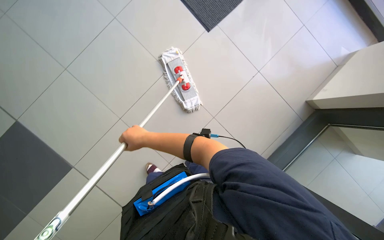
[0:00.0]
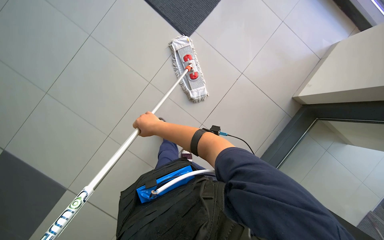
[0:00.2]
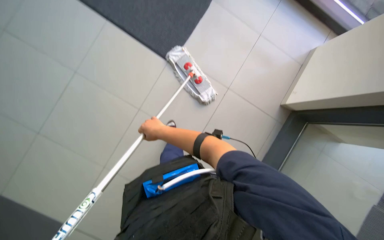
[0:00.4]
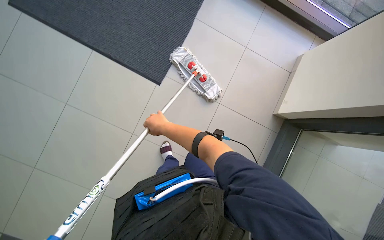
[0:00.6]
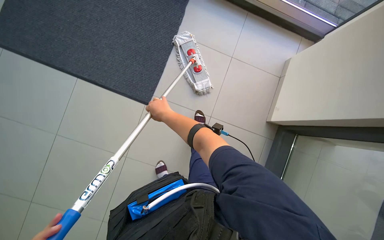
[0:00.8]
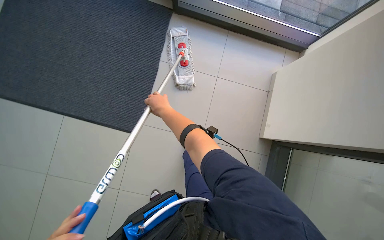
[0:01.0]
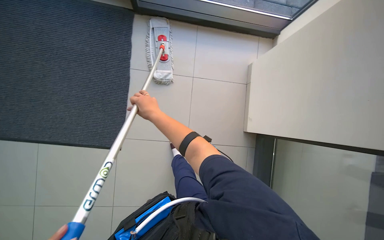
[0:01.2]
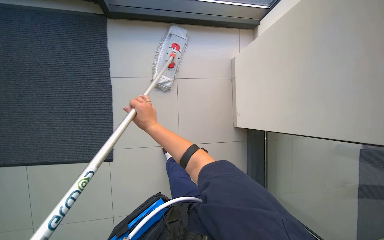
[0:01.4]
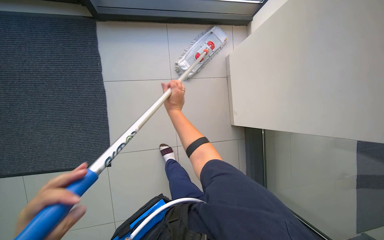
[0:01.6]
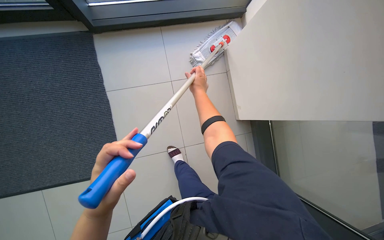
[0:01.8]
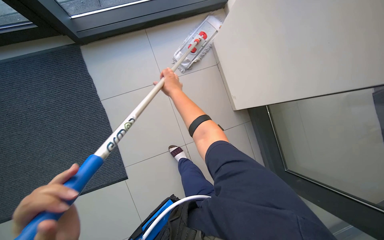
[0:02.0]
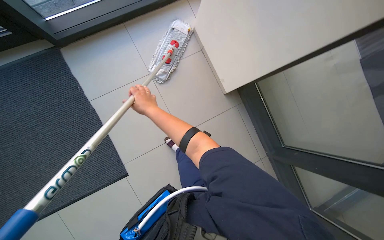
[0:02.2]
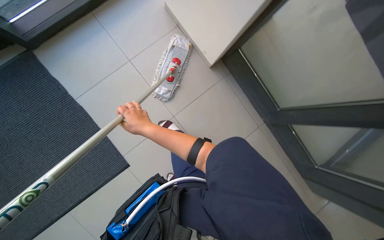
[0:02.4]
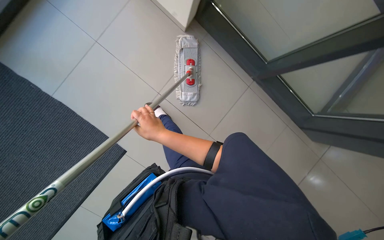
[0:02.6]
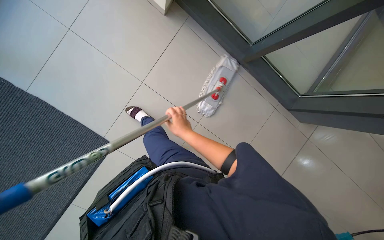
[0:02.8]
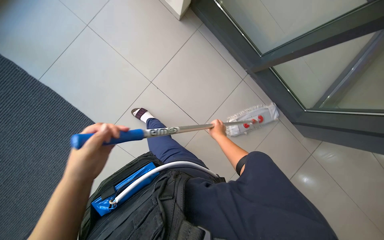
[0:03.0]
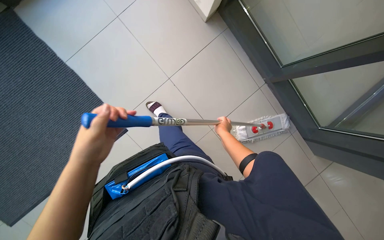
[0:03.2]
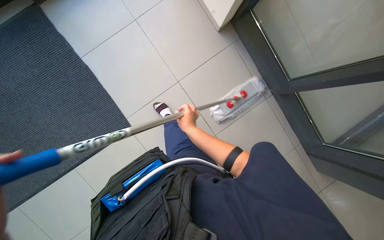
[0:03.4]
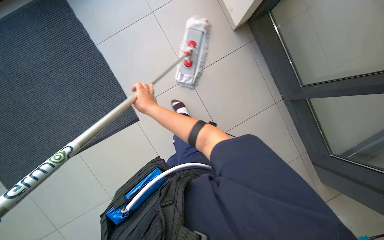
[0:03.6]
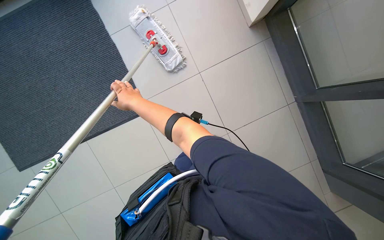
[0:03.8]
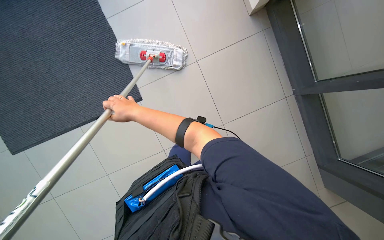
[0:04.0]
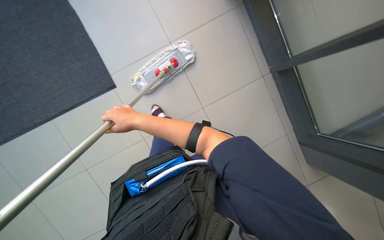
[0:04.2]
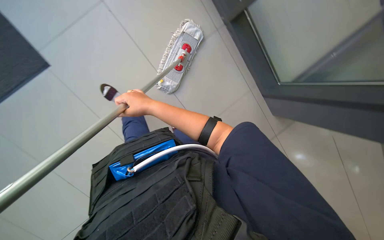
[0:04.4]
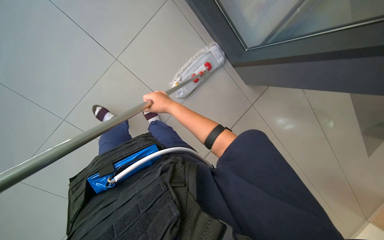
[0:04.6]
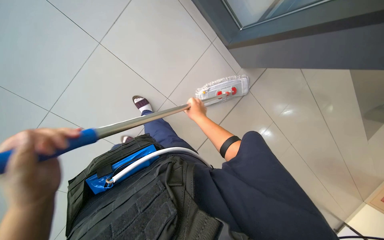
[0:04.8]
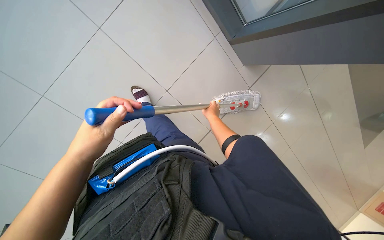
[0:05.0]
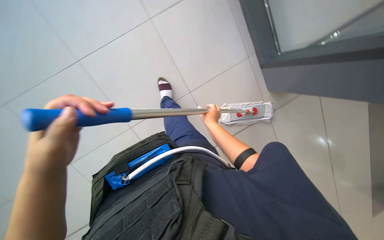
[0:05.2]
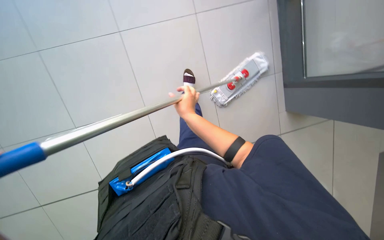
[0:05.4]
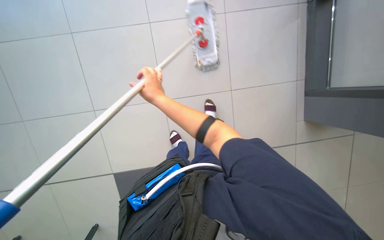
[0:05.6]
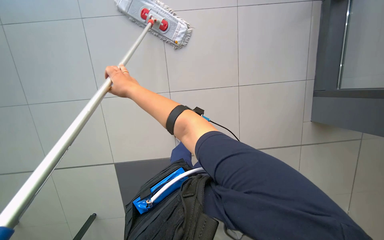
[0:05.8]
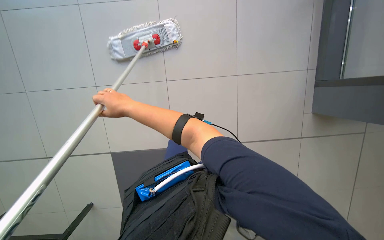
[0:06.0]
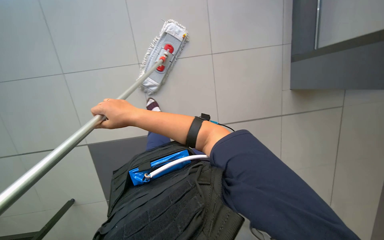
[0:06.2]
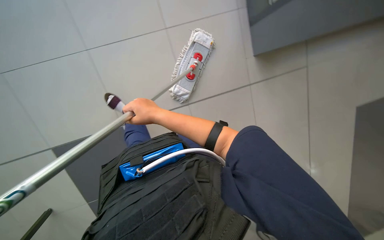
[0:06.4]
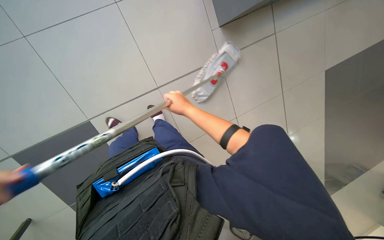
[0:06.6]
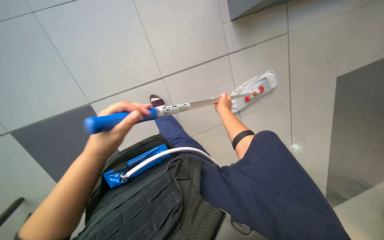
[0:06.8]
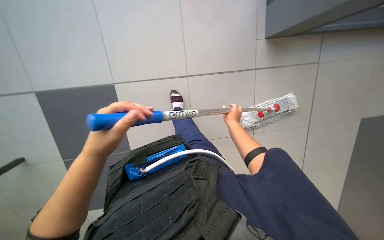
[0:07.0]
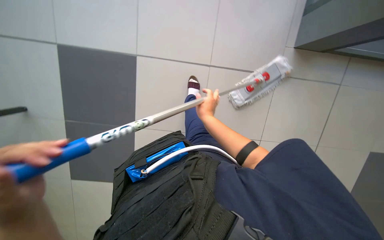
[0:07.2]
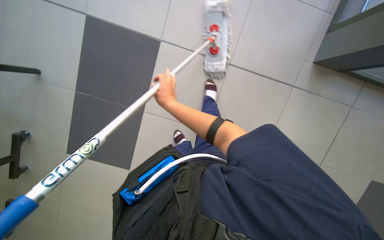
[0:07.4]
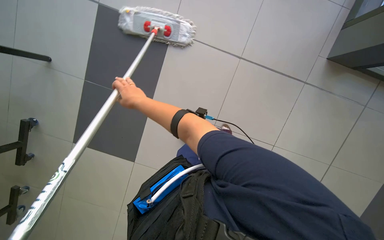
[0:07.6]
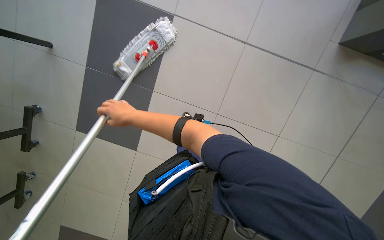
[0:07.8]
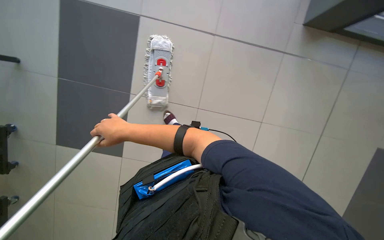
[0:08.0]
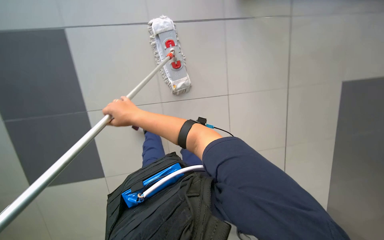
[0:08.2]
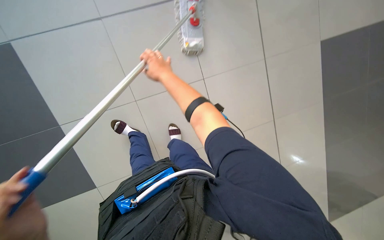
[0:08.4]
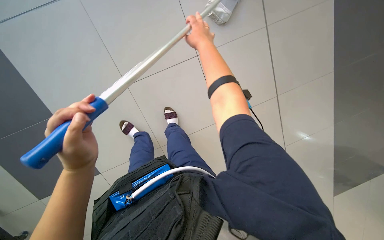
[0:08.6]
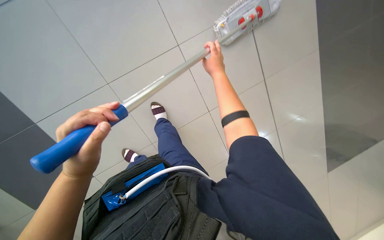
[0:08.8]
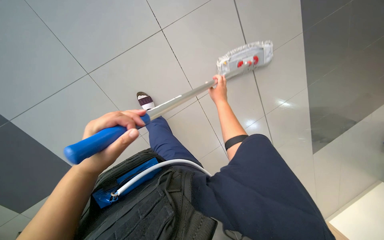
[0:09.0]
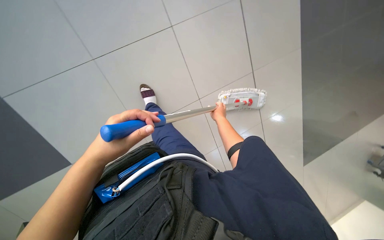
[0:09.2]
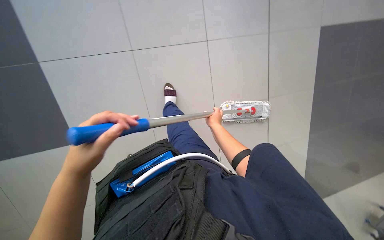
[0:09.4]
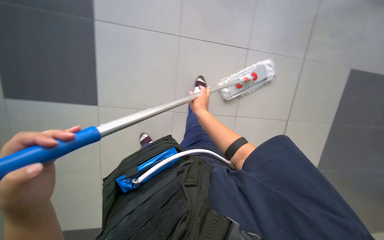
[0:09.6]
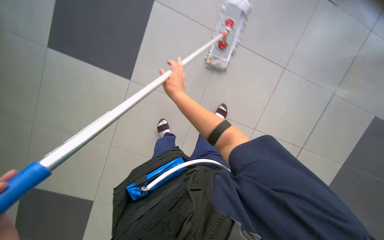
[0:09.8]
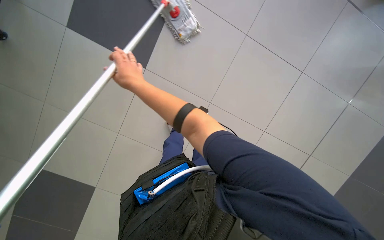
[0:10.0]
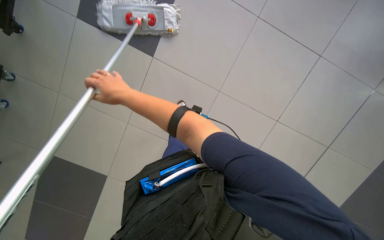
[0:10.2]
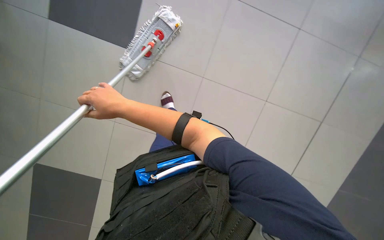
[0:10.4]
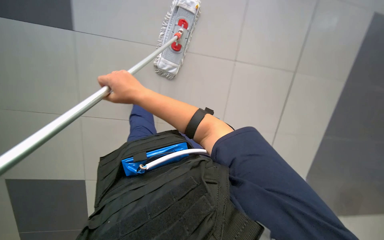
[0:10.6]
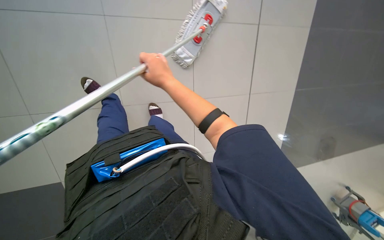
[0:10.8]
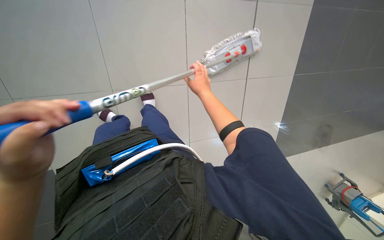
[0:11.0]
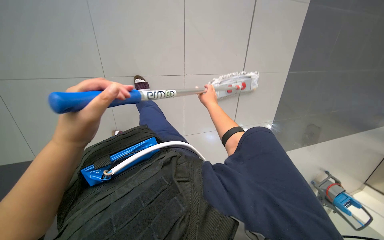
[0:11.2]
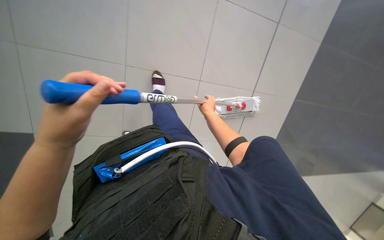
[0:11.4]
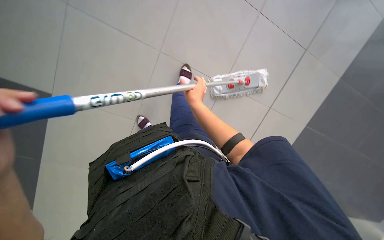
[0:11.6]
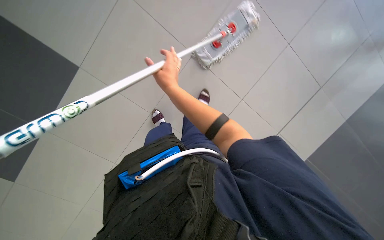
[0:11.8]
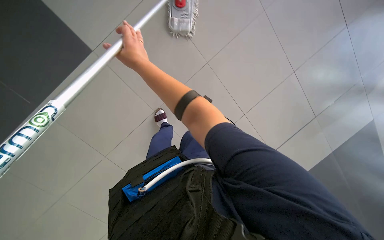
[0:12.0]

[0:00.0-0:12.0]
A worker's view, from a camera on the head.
Job: mopping floor.
The whole recording: Mopping floor. The worker mops the tiled floor with a mop, periodically wringing it in the cleaning cart.
0:00.0 to 0:01.6: The right hand heads up the picture and to the right, covering approximately 50 cm.
0:01.6 to 0:03.0: The wearer moves about 40 cm. The view tilts some 15 degrees downward. Everything in view rotates some 40 degrees counterclockwise.
0:03.0 to 0:04.4: The head rotates approximately 20 degrees to the left. The right hand goes about 30 cm to the left.
0:04.4 to 0:06.0: The wearer looks approximately 10 degrees further downward. The right hand moves approximately 25 cm to the right and comes back.
0:06.0 to 0:07.6: The view swings some 20 degrees to the left. The right hand travels to the right and back again, about 25 cm each way.
0:10.4 to 0:12.0: The right hand is displaced up the picture by some 15 cm, and moves about 35 cm to the right and comes back.

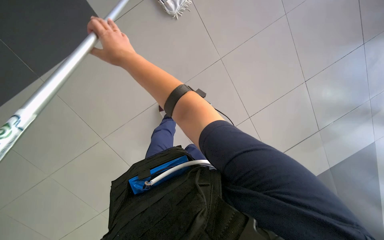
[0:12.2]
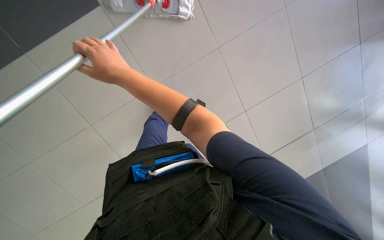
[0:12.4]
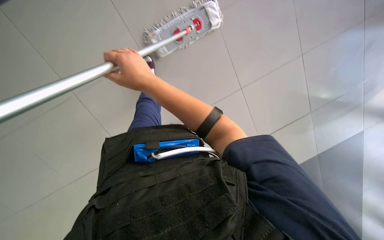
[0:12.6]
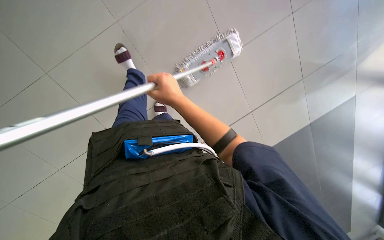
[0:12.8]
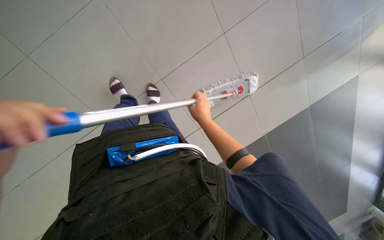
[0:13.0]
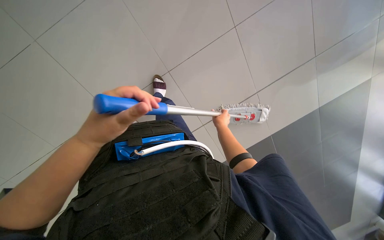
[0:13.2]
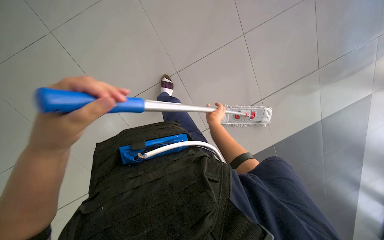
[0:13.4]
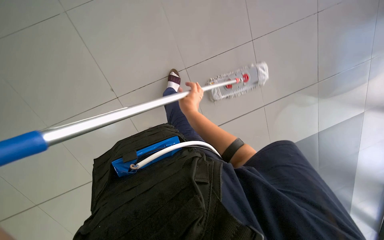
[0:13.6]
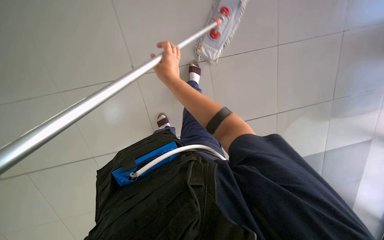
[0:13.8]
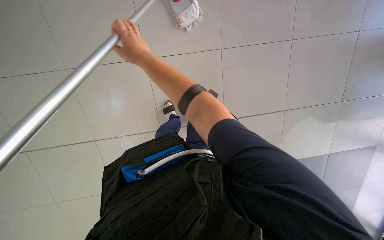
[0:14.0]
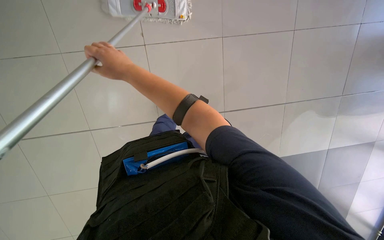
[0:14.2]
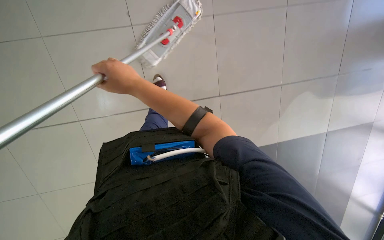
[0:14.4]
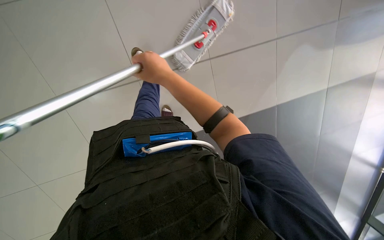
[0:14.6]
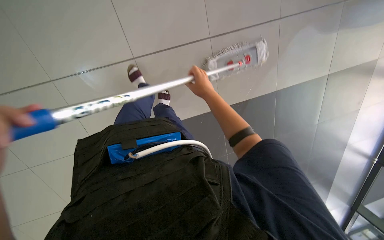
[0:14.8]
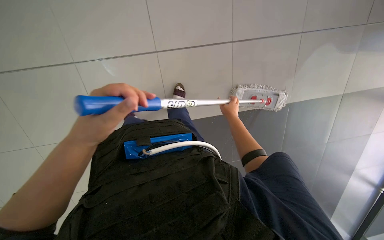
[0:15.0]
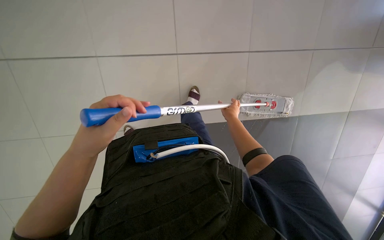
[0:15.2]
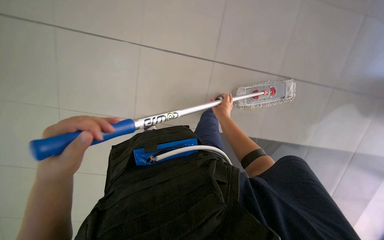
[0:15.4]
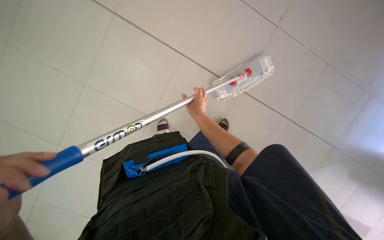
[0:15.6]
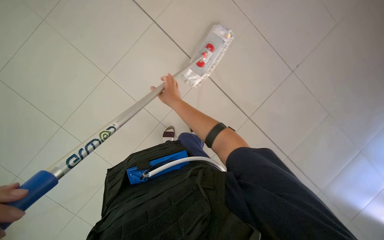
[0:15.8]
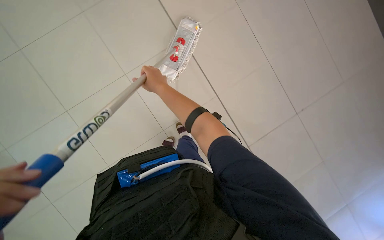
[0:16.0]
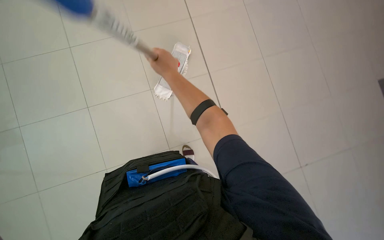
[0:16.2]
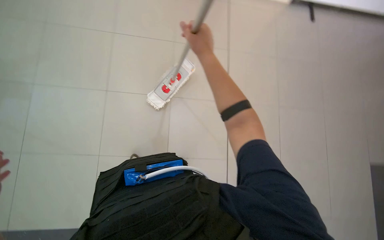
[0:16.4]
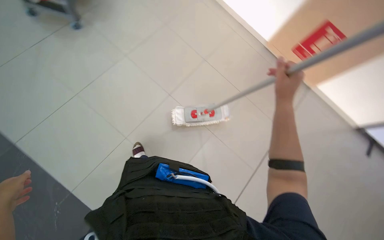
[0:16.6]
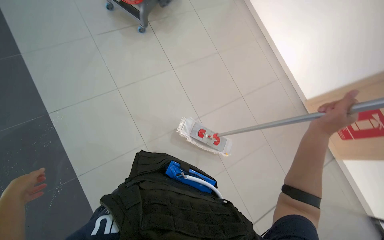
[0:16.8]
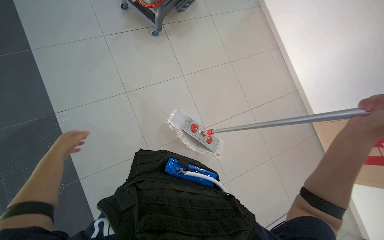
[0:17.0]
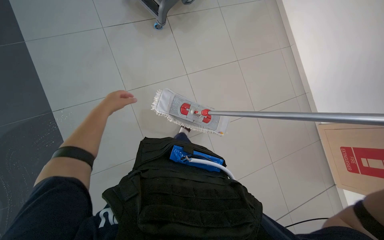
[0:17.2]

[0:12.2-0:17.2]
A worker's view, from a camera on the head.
Job: mopping floor.
The whole recording: Mopping floor. The worker mops the tiled floor with a mop, periodically wringing it in the cleaning cart.
0:12.2 to 0:13.8: The camera sweeps to the left, by roughly 20 degrees. The right hand travels down the picture by approximately 10 cm.
0:13.8 to 0:15.6: The wearer looks roughly 15 degrees further upward. The right hand goes left and right, approximately 35 cm each way, reversing 2 times.
0:15.6 to 0:17.2: The view tilts about 10 degrees upward.

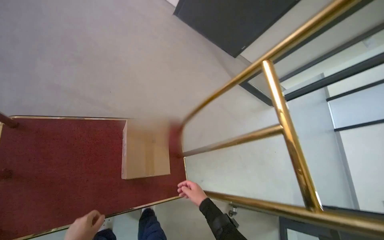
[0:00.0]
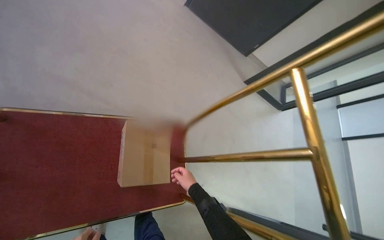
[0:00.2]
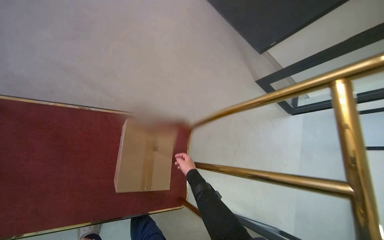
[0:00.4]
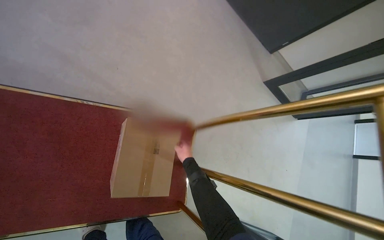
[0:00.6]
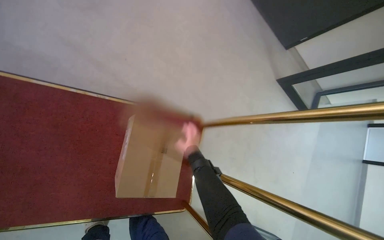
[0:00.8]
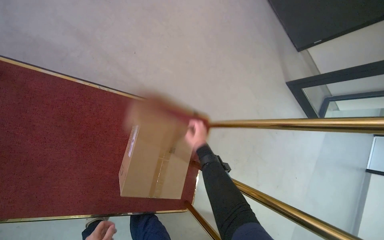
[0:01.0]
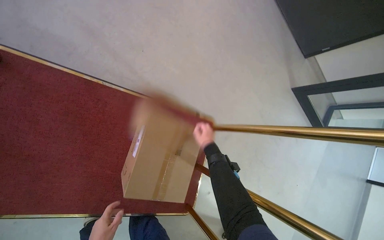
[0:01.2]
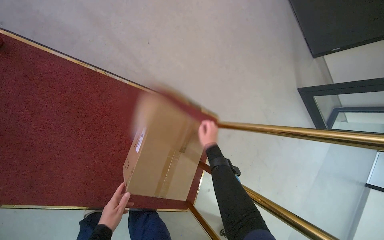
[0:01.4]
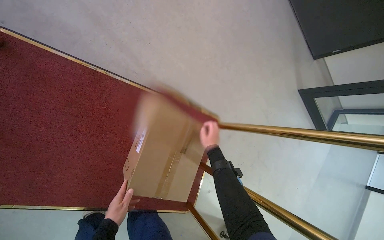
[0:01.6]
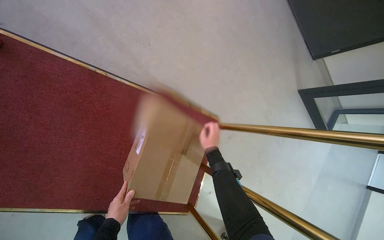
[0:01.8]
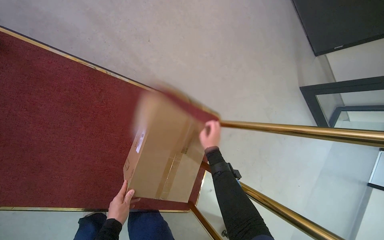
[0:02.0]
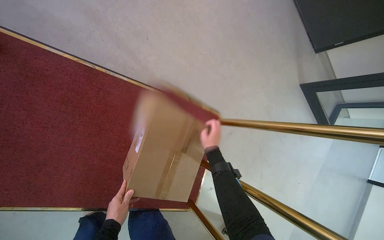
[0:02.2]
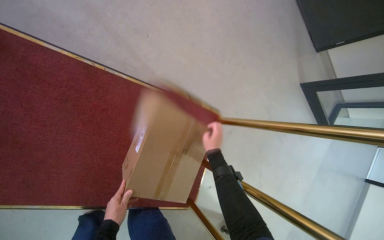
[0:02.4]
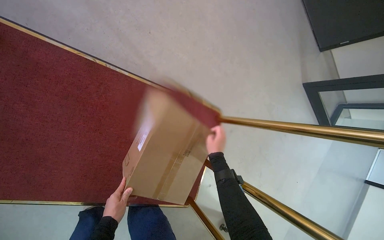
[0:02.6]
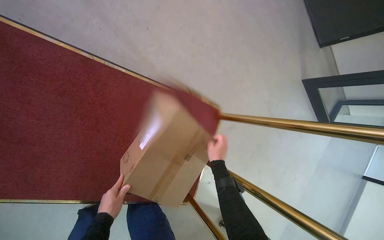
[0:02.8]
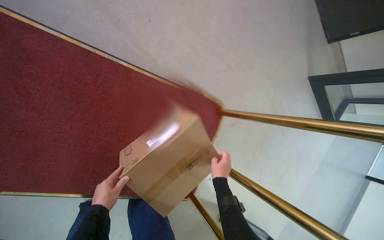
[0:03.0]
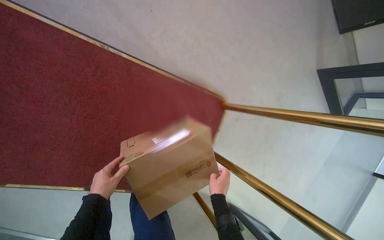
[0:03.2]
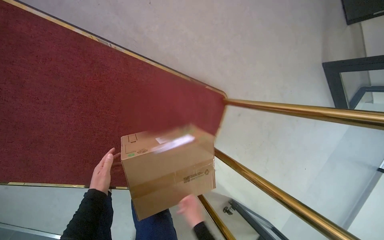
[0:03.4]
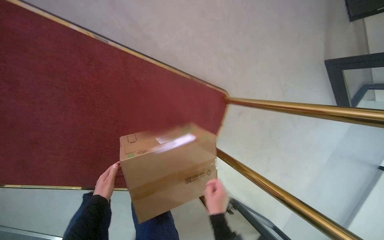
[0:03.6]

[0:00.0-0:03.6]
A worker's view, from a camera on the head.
Job: organizing items.
The whole recording: Unloading and placing box on shelf. The worker unloads a cardboard box from the cart and places it onto a shelf.
0:00.0 to 0:01.8: The head travels some 40 cm.
0:01.8 to 0:03.6: The right hand heads down the picture, covering about 25 cm.
